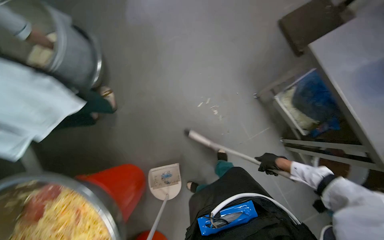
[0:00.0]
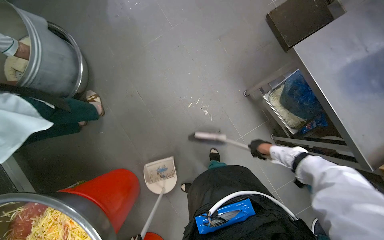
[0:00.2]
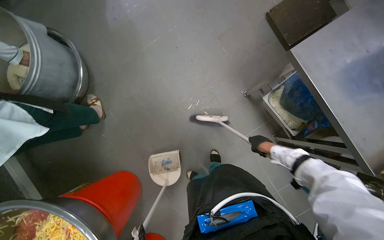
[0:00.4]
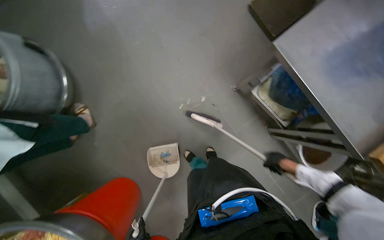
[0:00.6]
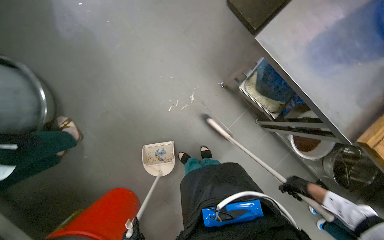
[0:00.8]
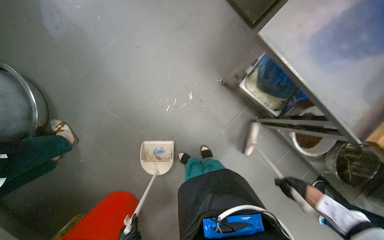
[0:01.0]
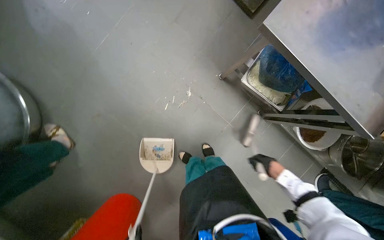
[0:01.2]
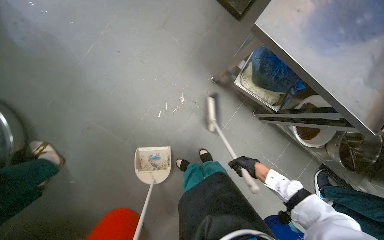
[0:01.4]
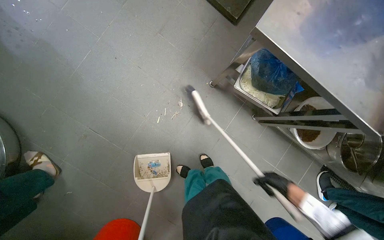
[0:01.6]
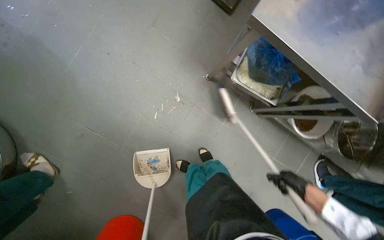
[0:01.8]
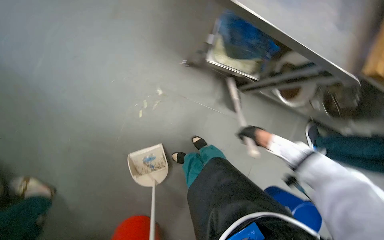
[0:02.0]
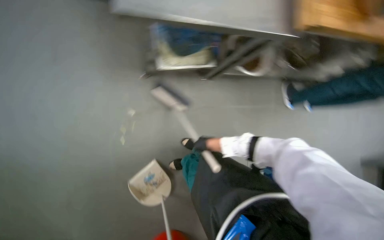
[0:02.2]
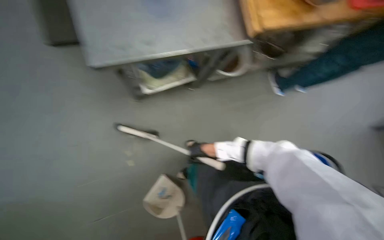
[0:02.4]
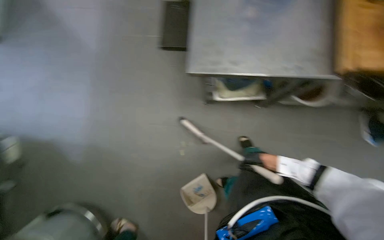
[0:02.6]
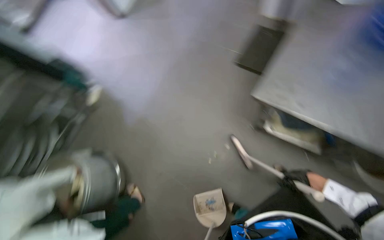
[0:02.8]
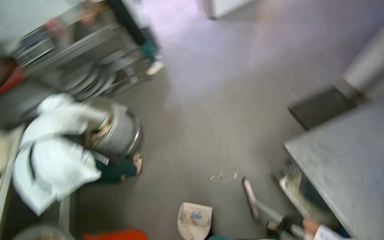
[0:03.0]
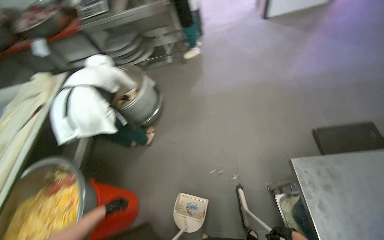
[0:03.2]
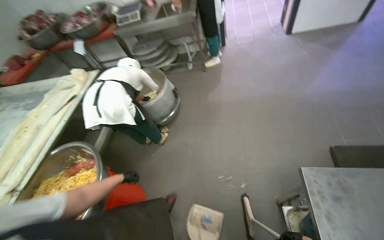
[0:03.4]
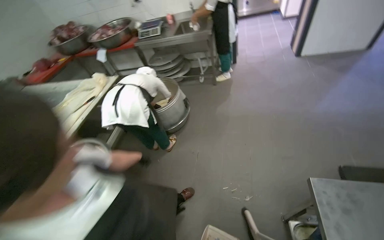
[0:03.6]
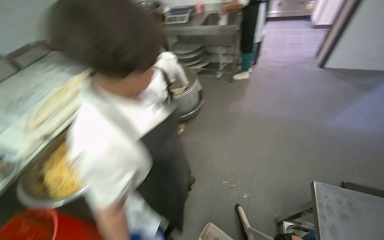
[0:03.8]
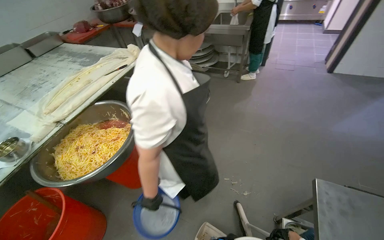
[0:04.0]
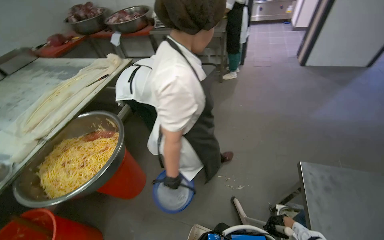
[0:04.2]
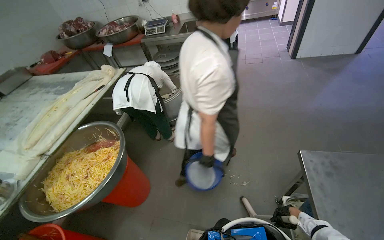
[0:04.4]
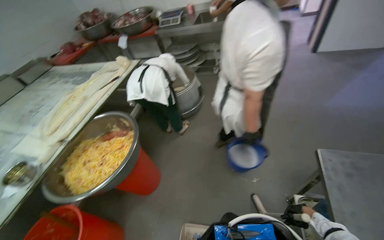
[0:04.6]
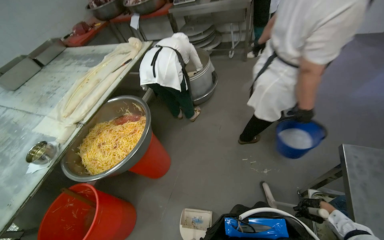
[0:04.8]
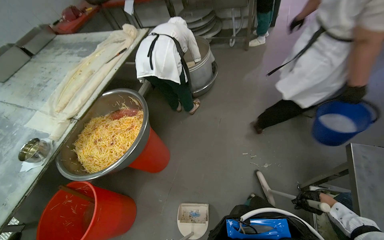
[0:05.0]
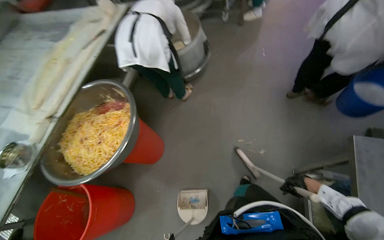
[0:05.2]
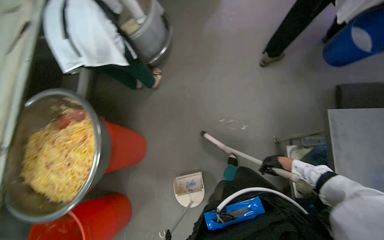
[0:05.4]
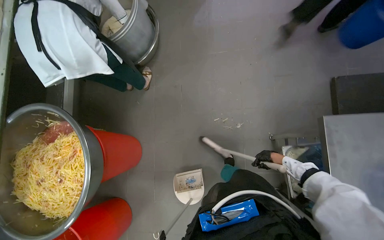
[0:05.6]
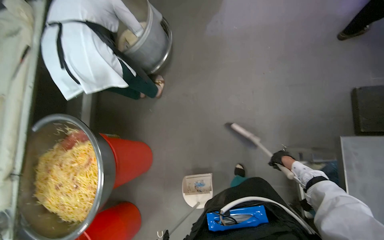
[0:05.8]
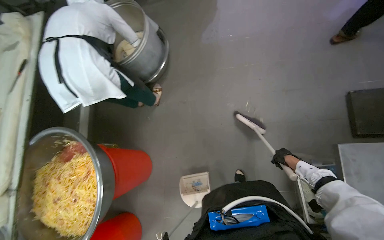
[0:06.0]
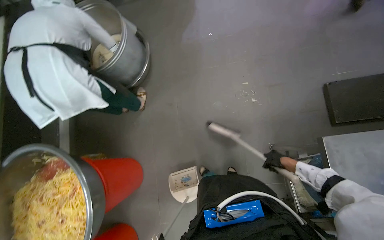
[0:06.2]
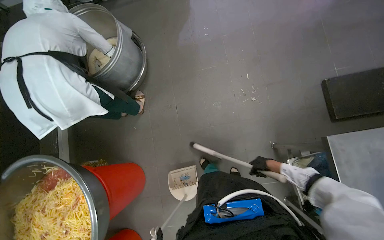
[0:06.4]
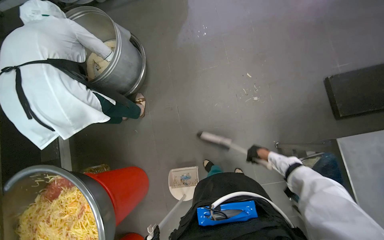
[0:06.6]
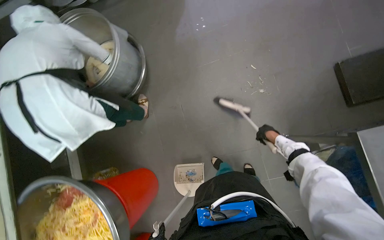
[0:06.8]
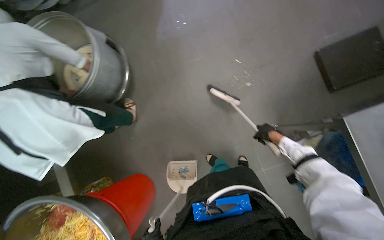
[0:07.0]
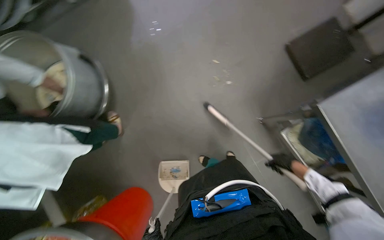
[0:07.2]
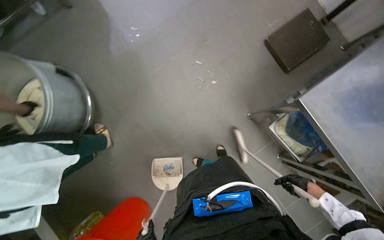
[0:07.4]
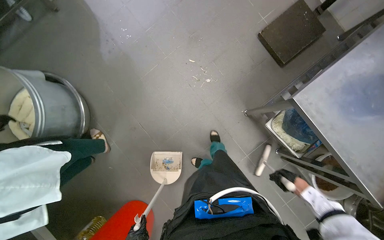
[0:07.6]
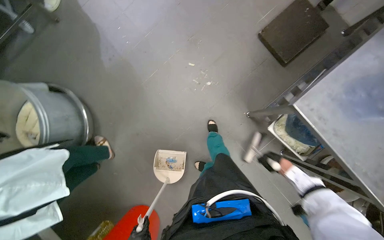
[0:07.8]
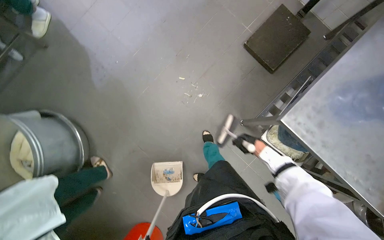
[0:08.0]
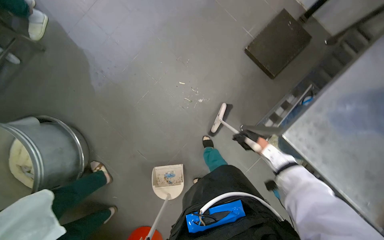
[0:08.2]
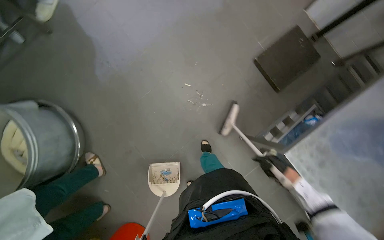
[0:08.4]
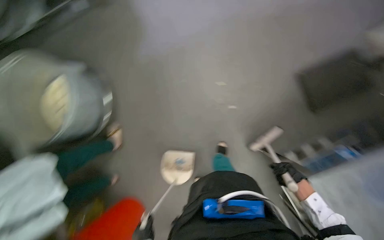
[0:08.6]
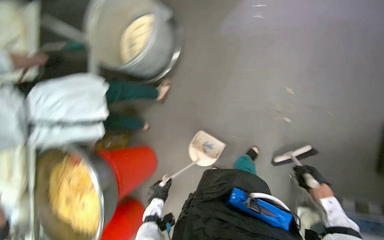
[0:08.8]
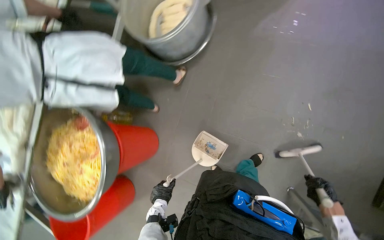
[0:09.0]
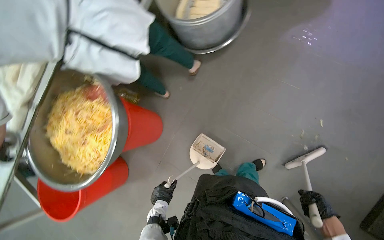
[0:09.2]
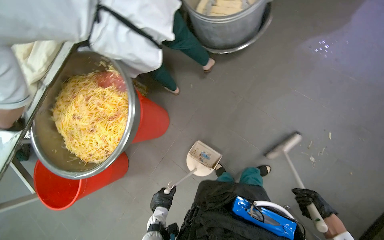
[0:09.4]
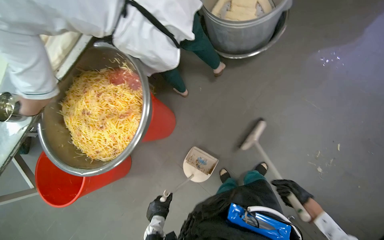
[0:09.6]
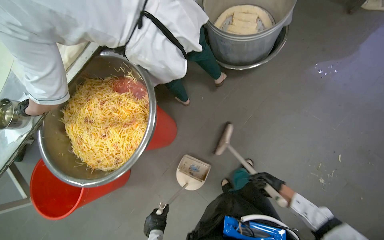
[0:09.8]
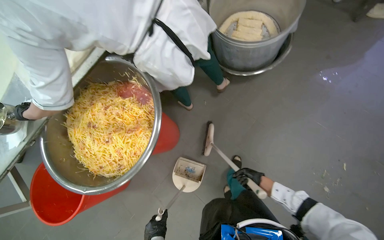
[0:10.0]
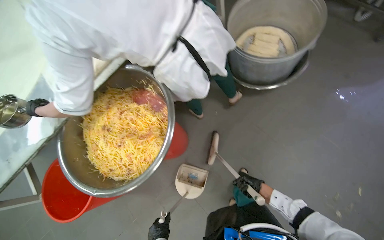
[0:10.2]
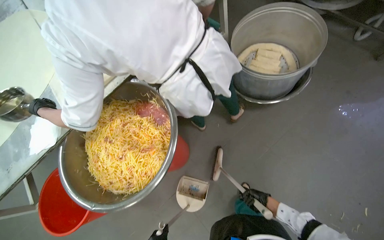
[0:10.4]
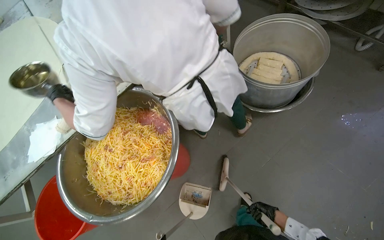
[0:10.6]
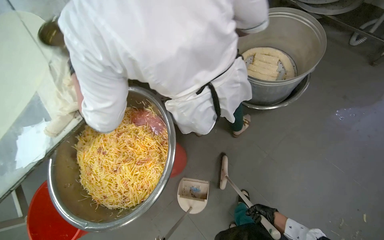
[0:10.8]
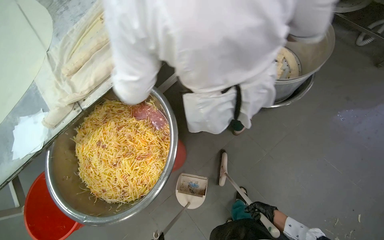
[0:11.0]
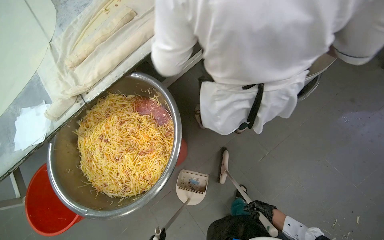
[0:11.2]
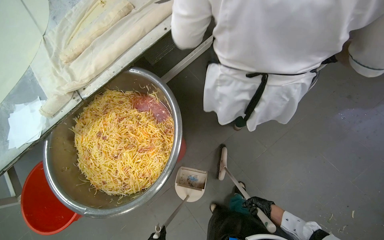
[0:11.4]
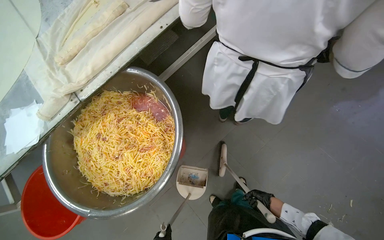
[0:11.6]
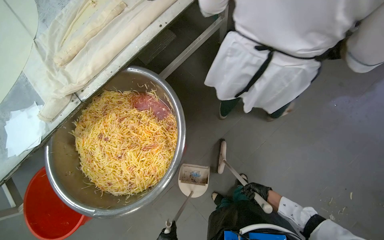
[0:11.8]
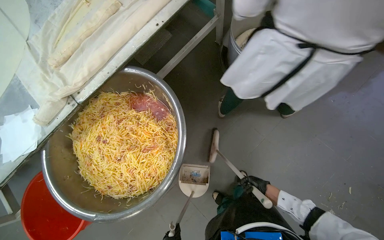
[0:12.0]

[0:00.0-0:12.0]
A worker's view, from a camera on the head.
Job: sweeping floor.
The whole recording: Sweeping kitchen floor. The worker sweeps the kitchen floor with a broom and dustpan, moving chairs to clean underneath them.
0:00.0 to 0:01.6: The scene turns approximately 25 degrees counterclockwise in the picture. The right hand moves left and right over roughly 15 cm, changing direction 2 times.
0:01.6 to 0:03.0: The wearer's head swings some 45 degrees to the left.
0:03.0 to 0:04.4: The wearer moves about 40 cm. The wearer looks about 35 degrees further to the left.
0:04.4 to 0:06.0: The wearer moves roughly 40 cm. The view tips downward by approximately 25 degrees.
0:06.0 to 0:07.6: The wearer looks some 40 degrees further to the right.
0:07.6 to 0:09.0: The wearer looks about 60 degrees further to the left.
0:09.0 to 0:10.4: The camera is carried to the left, approximately 40 cm. The scene rotates clockwise by about 30 degrees.

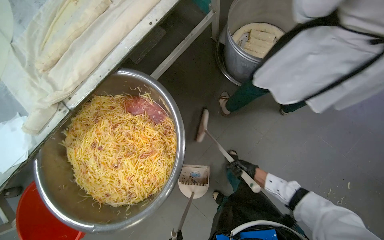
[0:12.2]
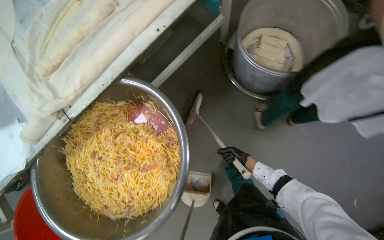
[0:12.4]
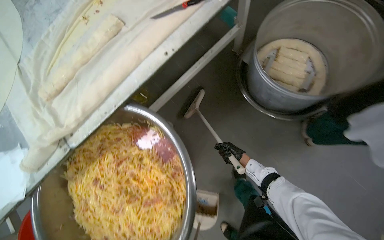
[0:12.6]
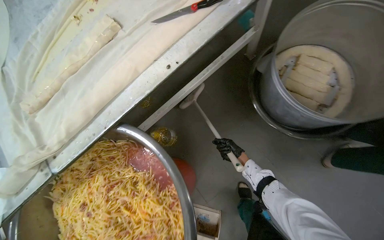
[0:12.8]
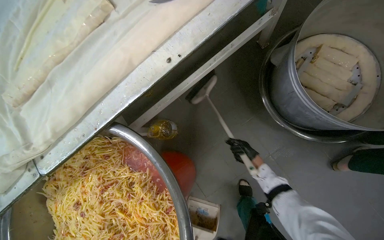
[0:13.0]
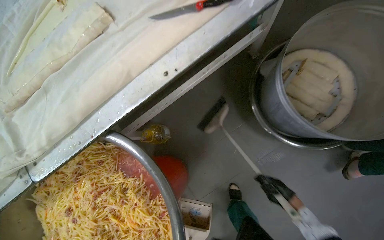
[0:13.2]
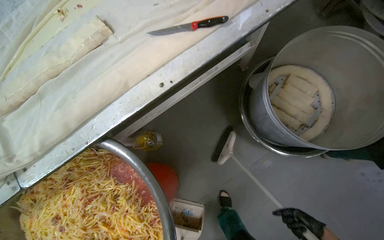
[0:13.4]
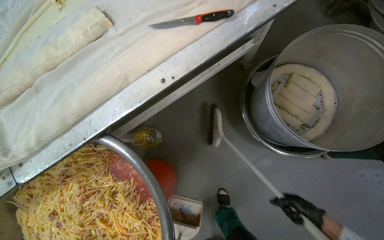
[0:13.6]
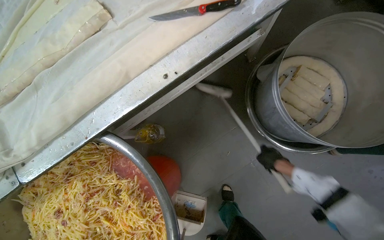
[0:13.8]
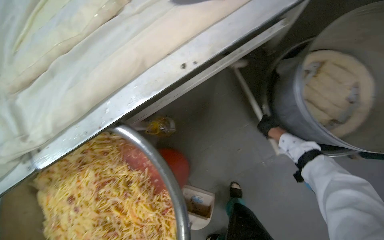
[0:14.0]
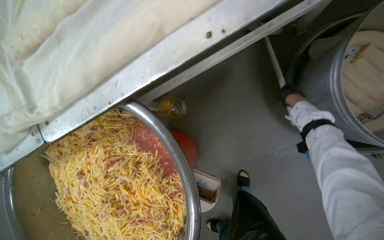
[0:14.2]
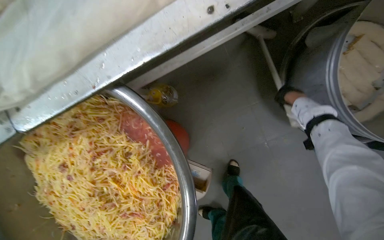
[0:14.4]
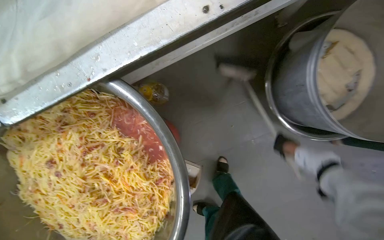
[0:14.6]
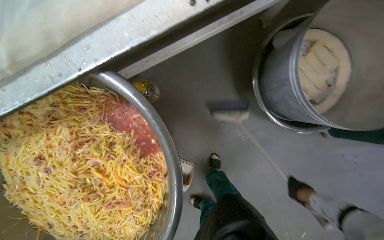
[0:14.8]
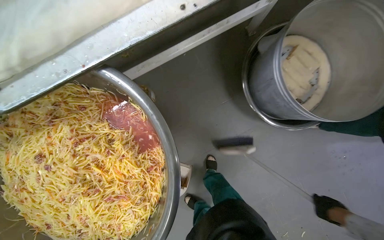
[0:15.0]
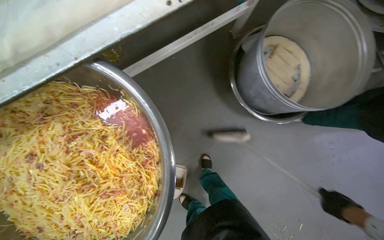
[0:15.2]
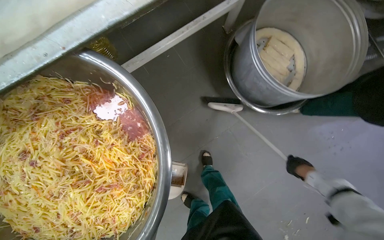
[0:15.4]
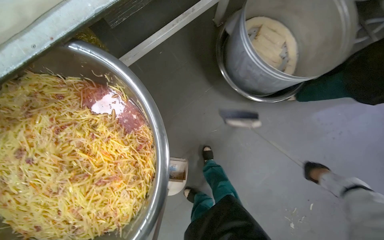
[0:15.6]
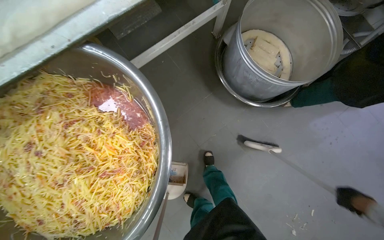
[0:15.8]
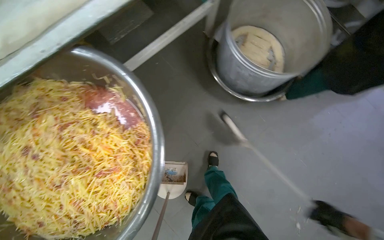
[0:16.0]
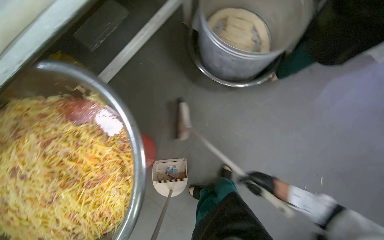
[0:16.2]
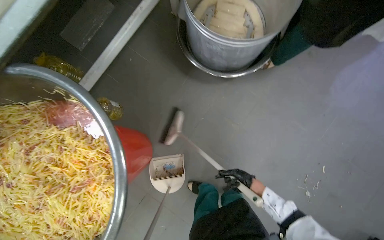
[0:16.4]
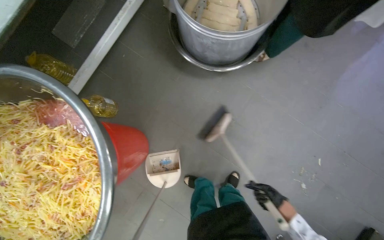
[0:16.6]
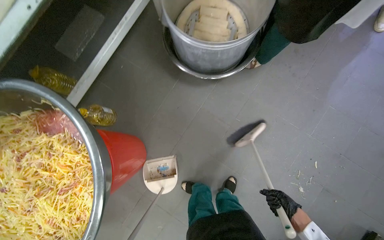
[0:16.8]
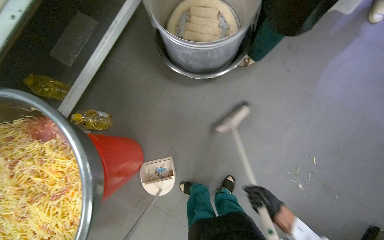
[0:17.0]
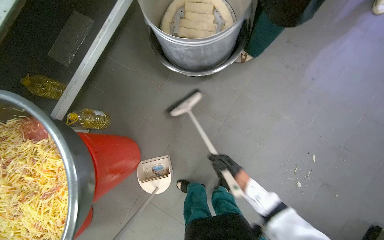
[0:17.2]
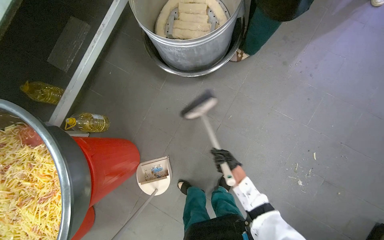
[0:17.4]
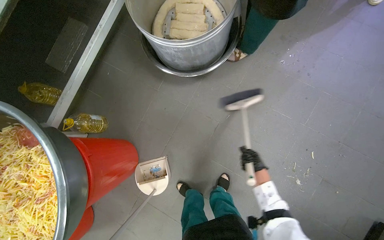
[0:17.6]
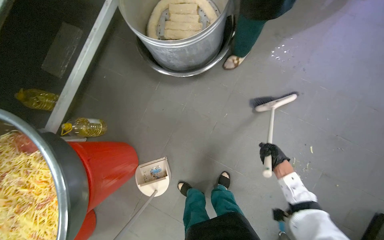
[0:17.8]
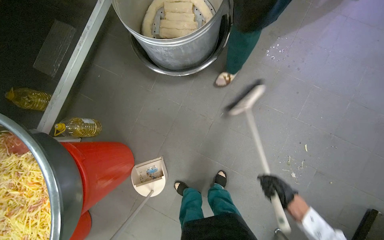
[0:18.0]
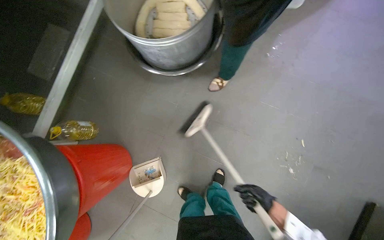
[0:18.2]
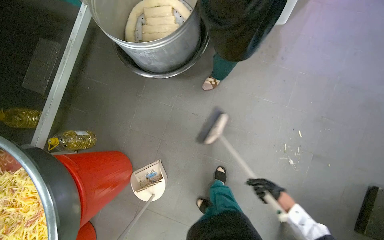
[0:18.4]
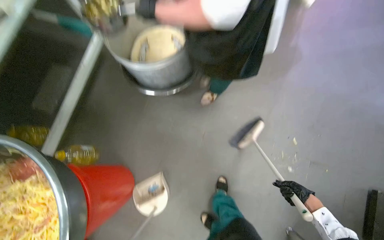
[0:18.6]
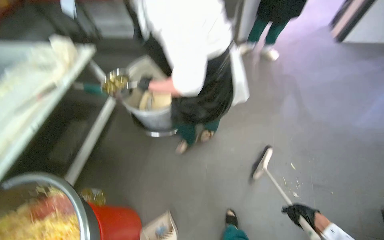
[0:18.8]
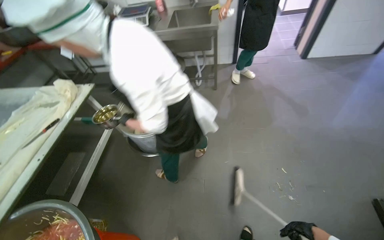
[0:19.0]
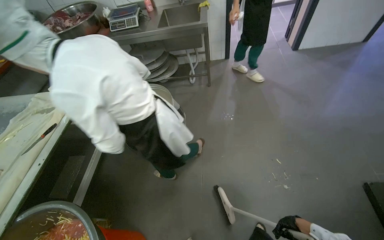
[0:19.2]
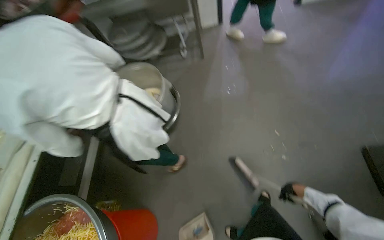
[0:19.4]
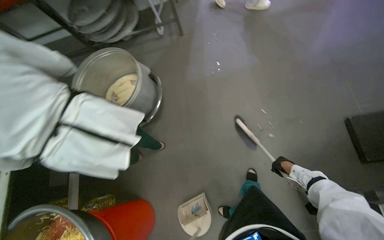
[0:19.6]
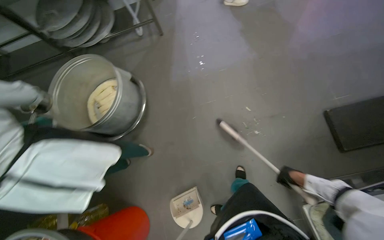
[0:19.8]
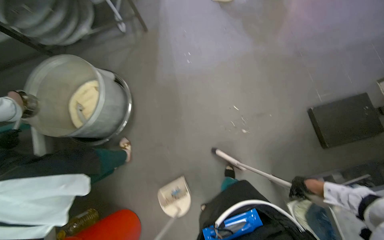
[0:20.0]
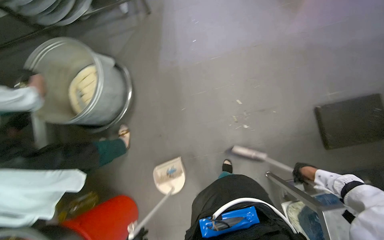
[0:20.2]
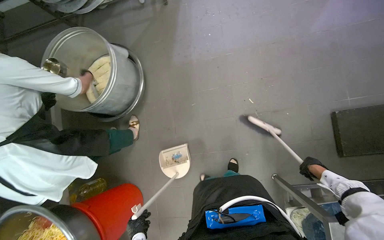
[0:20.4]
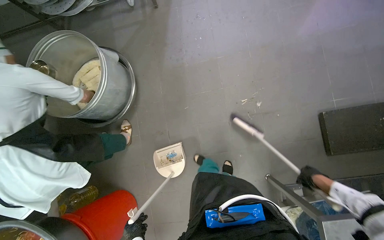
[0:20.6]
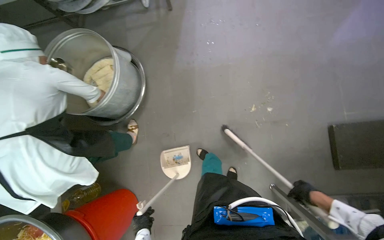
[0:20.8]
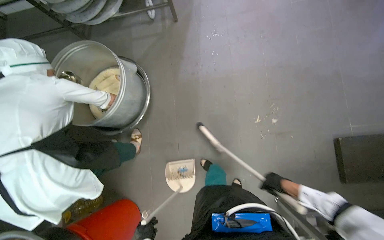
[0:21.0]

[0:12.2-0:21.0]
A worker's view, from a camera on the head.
Job: sweeping floor.
The whole recording: Sweeping kitchen floor. The worker sweeps the kitchen floor with a broom and dustpan, moving chairs to clean underneath them.
0:12.2 to 0:13.6: The camera travels some 50 cm.
0:15.2 to 0:16.6: The right hand swings left and right, about 30 cm each way, with 2 reversals.
0:16.6 to 0:18.0: The right hand swings nearer and farther, approximately 25 cm each way, with 2 reversals.
0:18.0 to 0:19.6: The wearer moves roughly 40 cm. The wearer looks some 15 degrees further upward. The scene rotates counterclockwise by approximately 35 degrees.
0:19.6 to 0:21.0: The right hand is displaced nearer to the camera by approximately 10 cm.
